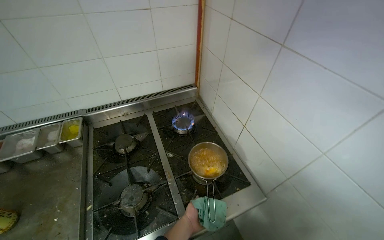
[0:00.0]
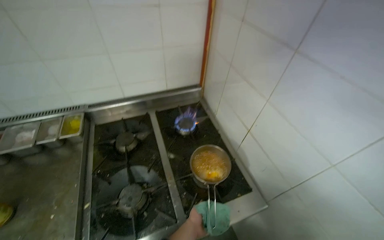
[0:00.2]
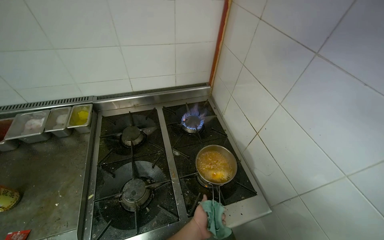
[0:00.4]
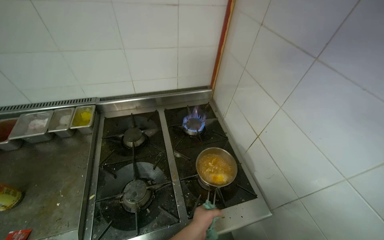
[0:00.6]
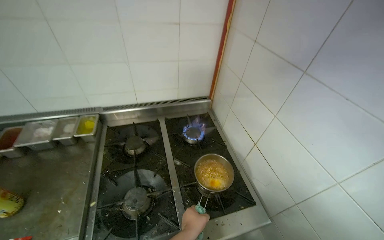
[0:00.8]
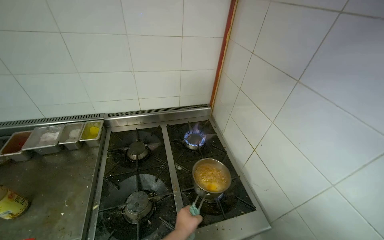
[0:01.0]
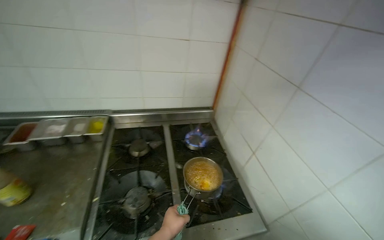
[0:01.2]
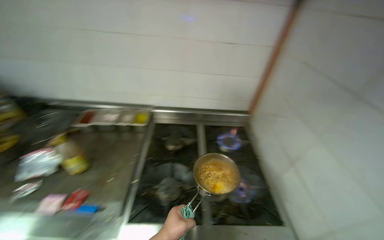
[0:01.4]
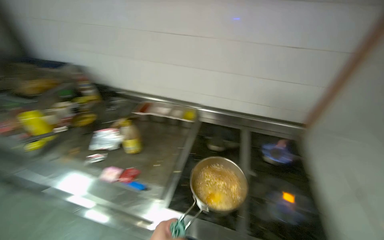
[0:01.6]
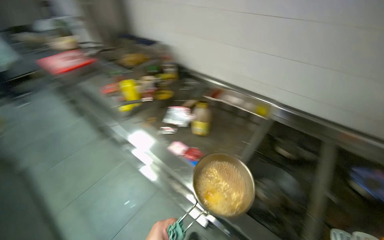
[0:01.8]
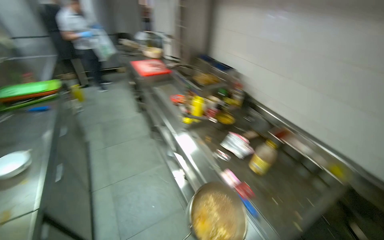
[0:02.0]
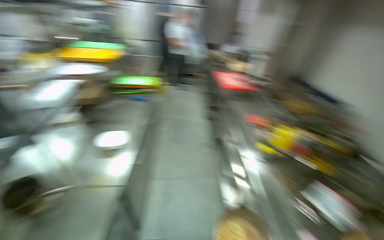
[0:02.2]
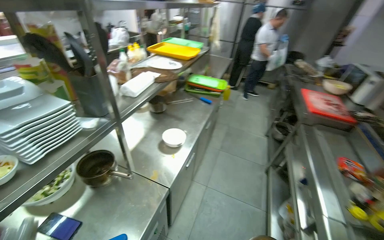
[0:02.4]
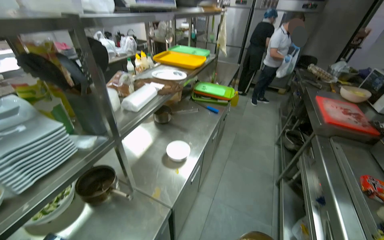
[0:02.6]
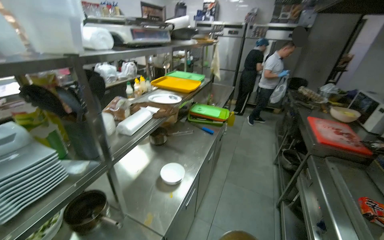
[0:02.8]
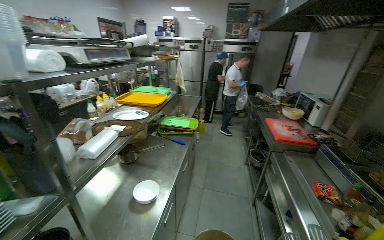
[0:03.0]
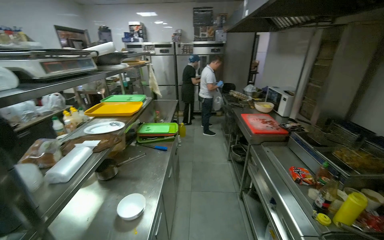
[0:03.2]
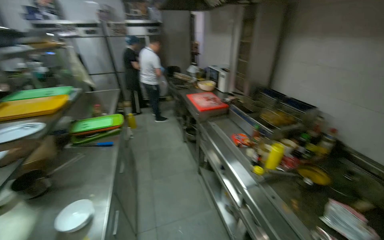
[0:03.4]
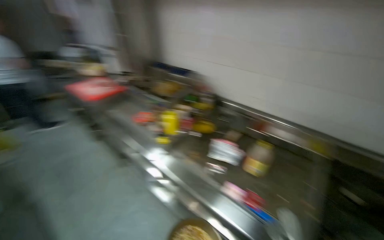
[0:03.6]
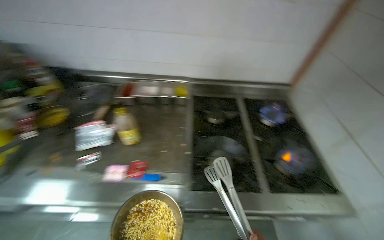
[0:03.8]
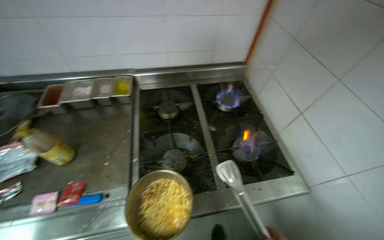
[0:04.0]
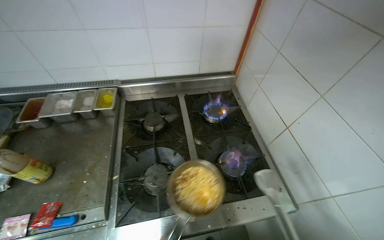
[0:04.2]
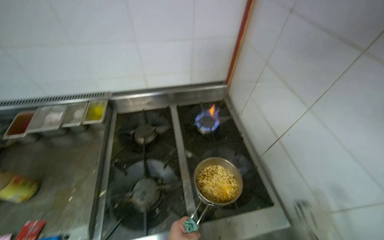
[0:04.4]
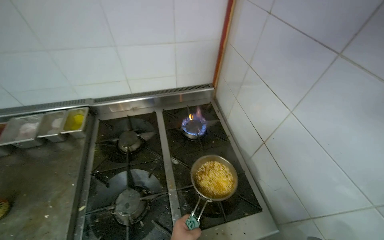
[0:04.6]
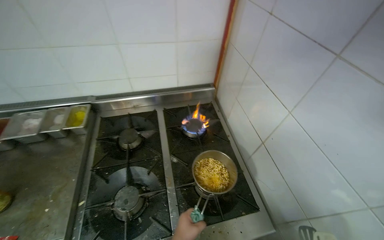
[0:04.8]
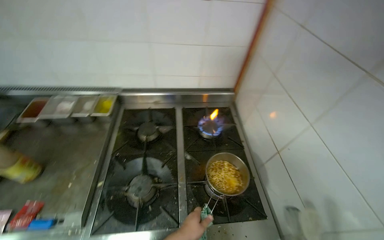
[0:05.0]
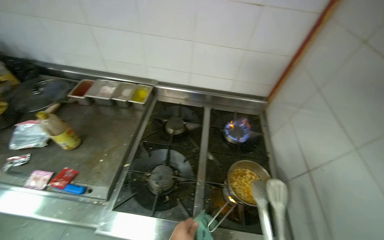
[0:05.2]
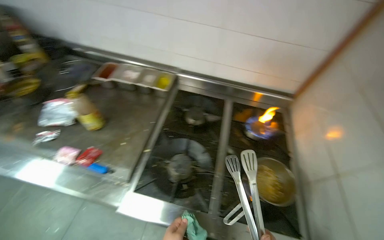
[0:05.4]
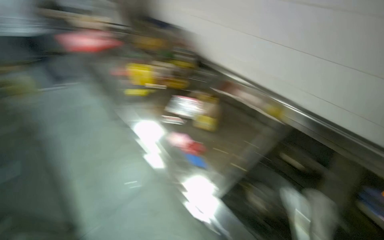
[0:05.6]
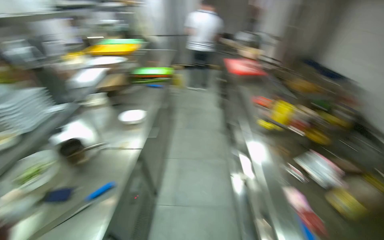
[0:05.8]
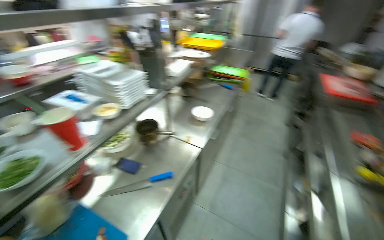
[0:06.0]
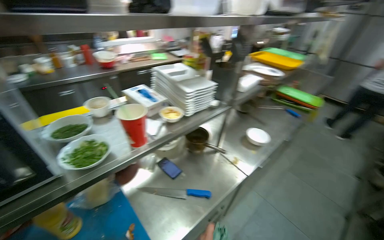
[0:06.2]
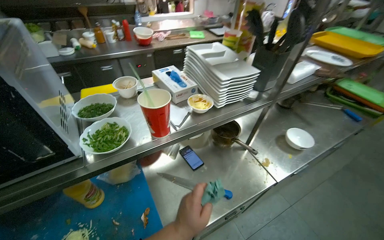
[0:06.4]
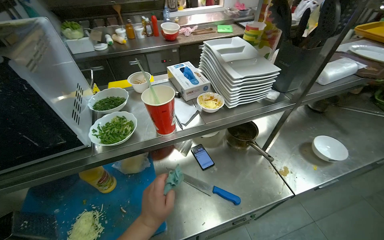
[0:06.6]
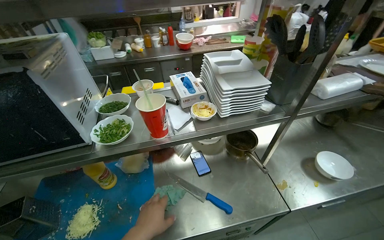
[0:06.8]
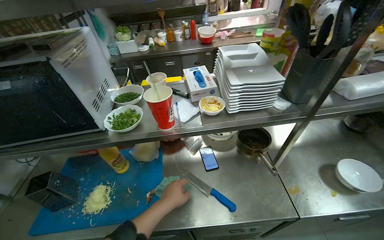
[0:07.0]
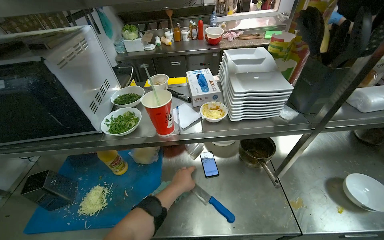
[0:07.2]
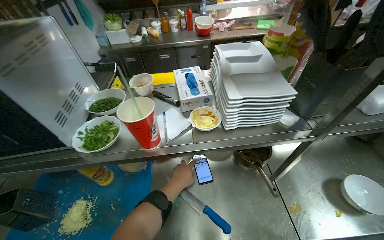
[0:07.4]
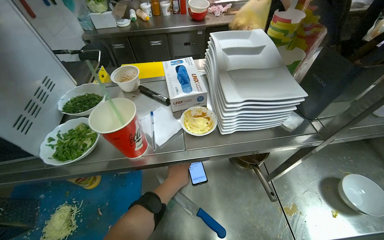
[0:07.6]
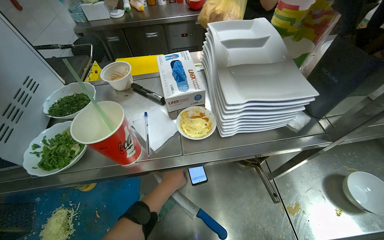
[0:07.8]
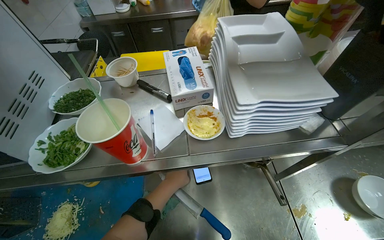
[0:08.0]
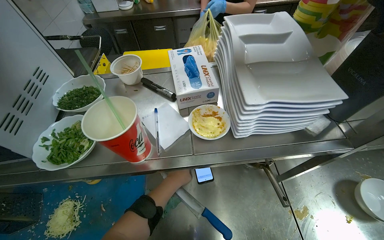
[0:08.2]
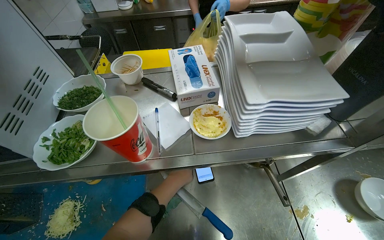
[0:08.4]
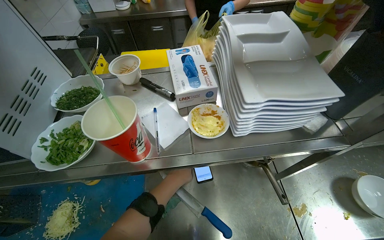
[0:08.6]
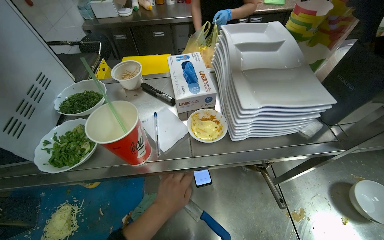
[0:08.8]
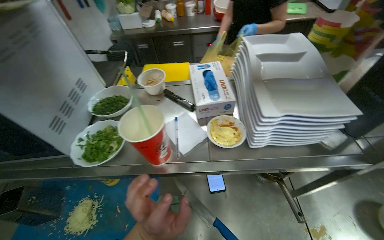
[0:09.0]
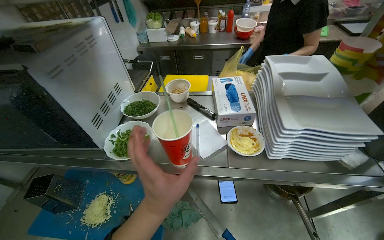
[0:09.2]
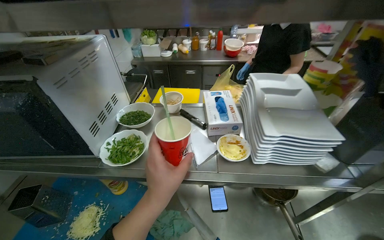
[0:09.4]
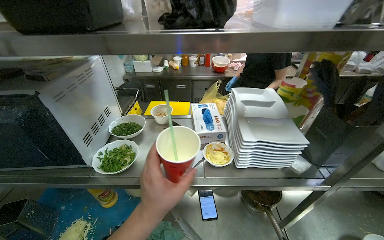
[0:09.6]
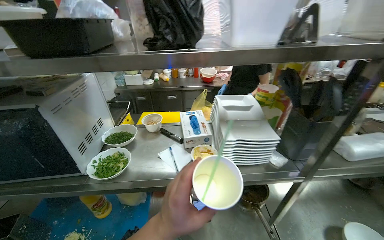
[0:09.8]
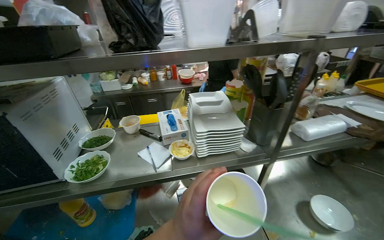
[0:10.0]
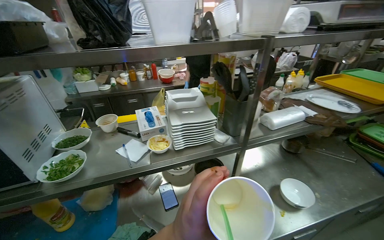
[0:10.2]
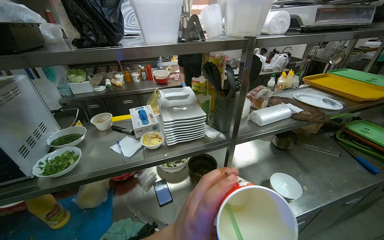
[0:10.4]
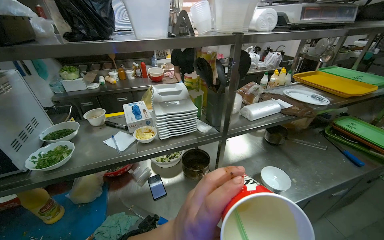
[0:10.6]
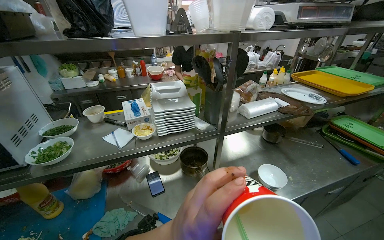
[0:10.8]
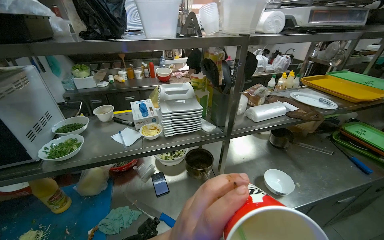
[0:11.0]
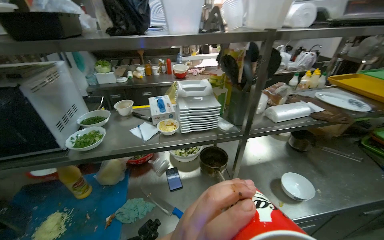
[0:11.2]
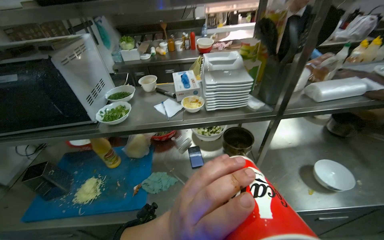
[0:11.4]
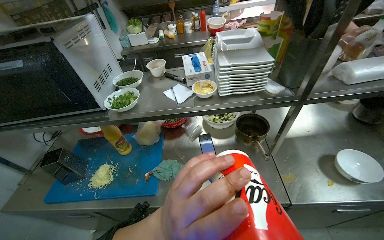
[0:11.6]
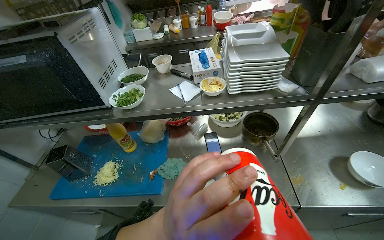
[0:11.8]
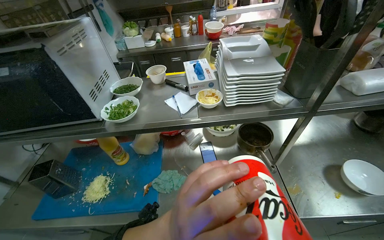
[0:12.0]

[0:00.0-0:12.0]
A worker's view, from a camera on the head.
Job: cooking food.
The whole recording: Cooking ingredients in pot. The worker stirs and adds ingredients to a pot on the stove.
0.0 to 1.6 s: The wearer looks some 35 degrees further to the left.
1.6 to 3.0 s: The camera travels roughly 70 cm. The wearer looks roughly 80 degrees further to the left. The camera pitches upward, by some 30 degrees.
3.0 to 4.4 s: The head travels roughly 70 cm. The wearer's head swings some 80 degrees to the right. The wearer looks about 15 degrees further downward.
4.4 to 6.0 s: The camera is carried about 70 cm. The wearer looks roughly 125 degrees further to the left. The view tips upward by approximately 10 degrees.
6.0 to 7.6 s: The wearer moves approximately 40 cm. The wearer looks about 55 degrees further to the left. The camera pitches downward, by some 10 degrees.
7.6 to 9.0 s: The left hand moves nearer to the camera, some 10 cm.
9.0 to 10.4 s: The view swings about 15 degrees to the right. The view tips upward by roughly 20 degrees.
10.4 to 12.0 s: The view swings approximately 15 degrees to the left. The camera pitches downward, by about 15 degrees.

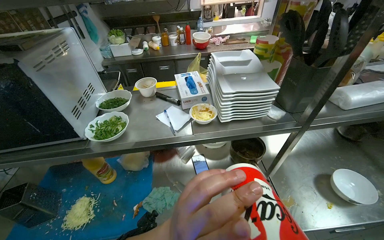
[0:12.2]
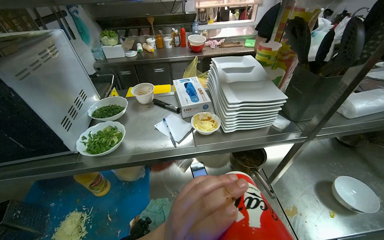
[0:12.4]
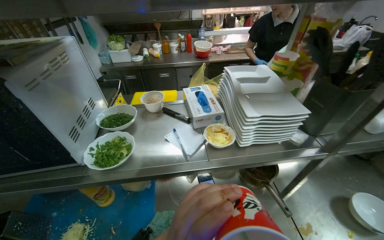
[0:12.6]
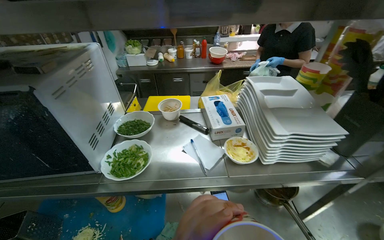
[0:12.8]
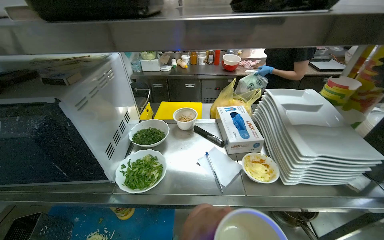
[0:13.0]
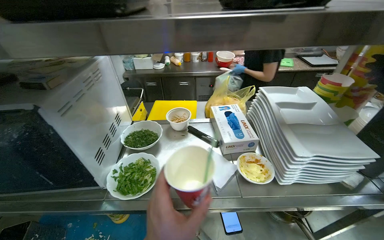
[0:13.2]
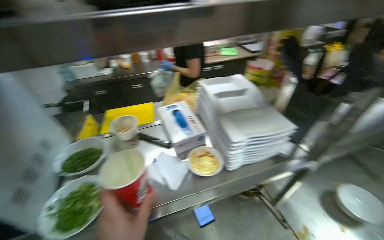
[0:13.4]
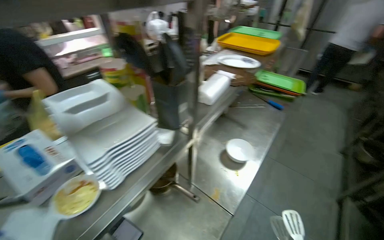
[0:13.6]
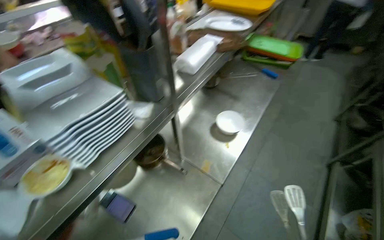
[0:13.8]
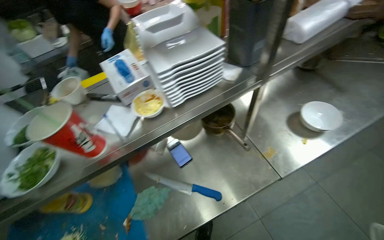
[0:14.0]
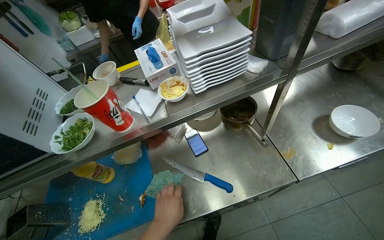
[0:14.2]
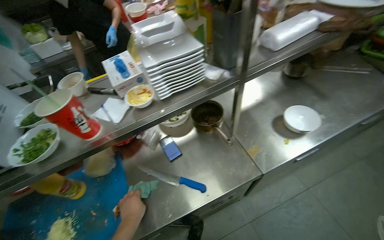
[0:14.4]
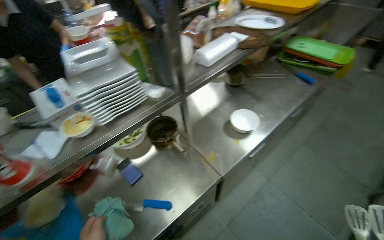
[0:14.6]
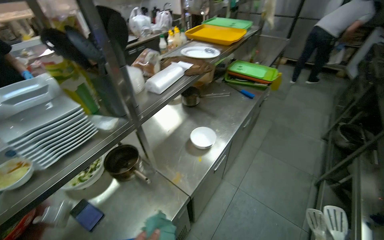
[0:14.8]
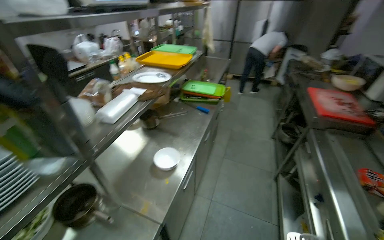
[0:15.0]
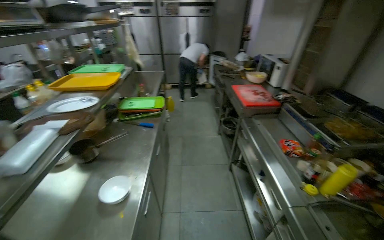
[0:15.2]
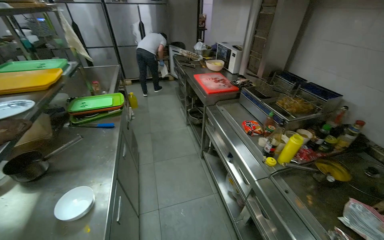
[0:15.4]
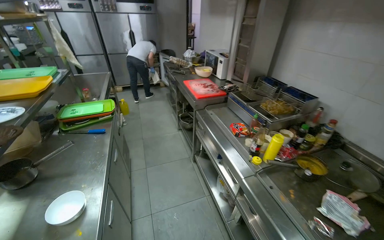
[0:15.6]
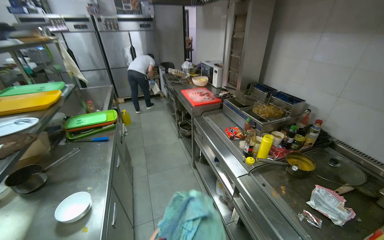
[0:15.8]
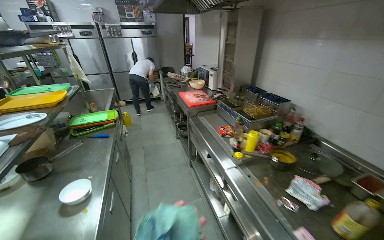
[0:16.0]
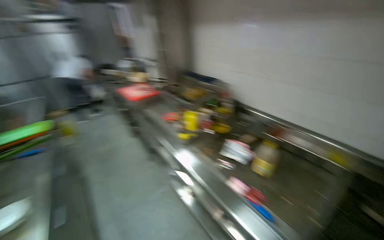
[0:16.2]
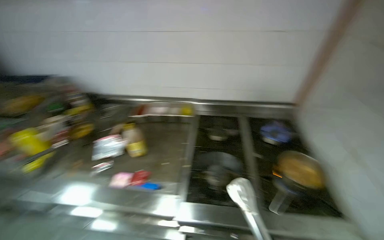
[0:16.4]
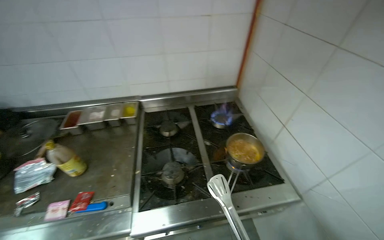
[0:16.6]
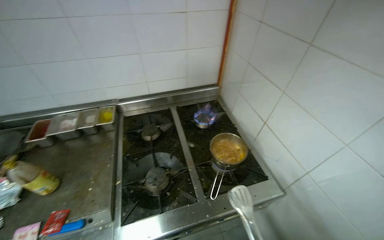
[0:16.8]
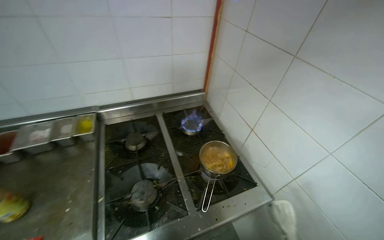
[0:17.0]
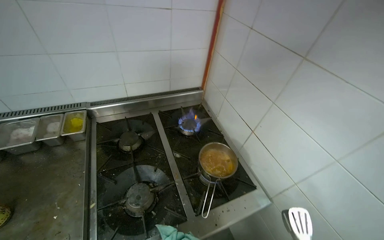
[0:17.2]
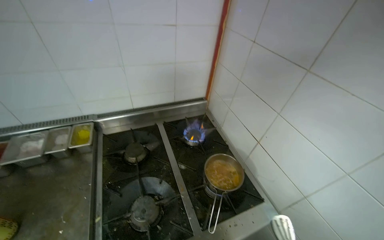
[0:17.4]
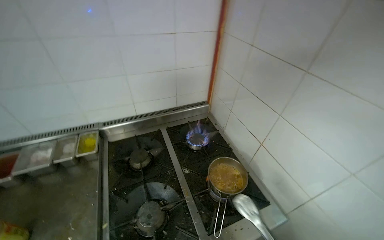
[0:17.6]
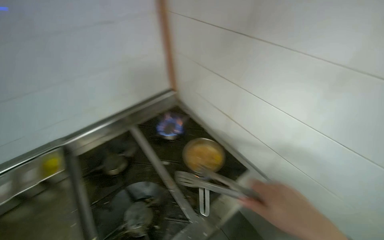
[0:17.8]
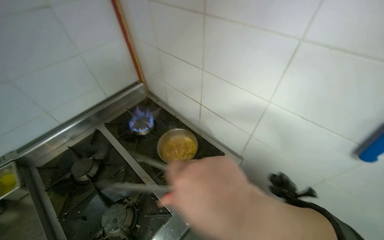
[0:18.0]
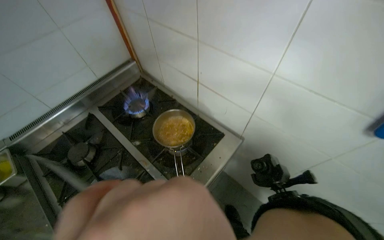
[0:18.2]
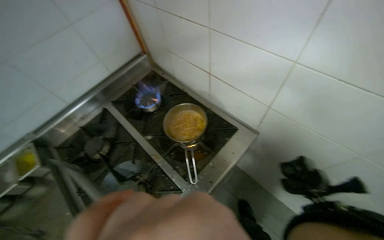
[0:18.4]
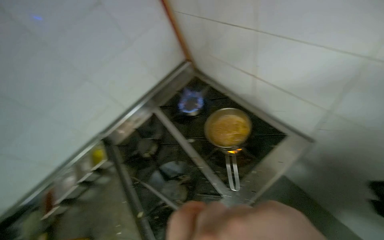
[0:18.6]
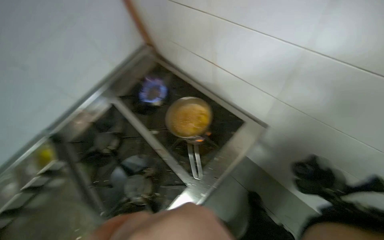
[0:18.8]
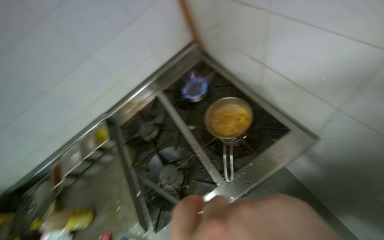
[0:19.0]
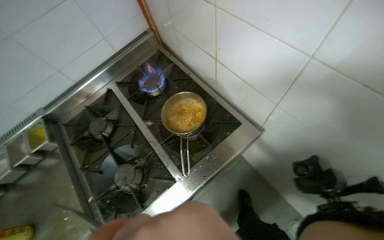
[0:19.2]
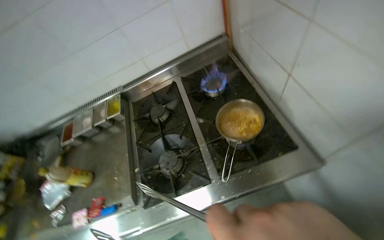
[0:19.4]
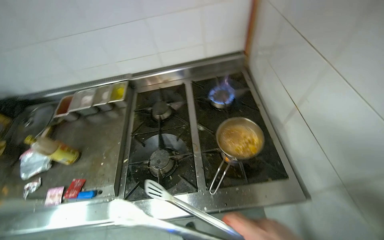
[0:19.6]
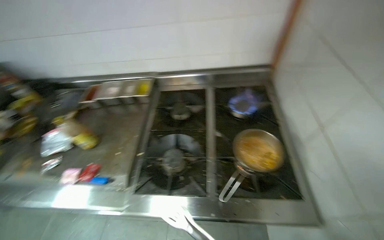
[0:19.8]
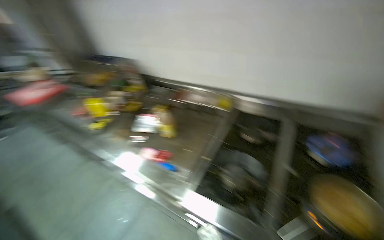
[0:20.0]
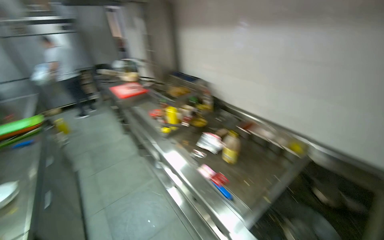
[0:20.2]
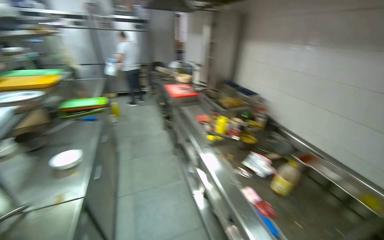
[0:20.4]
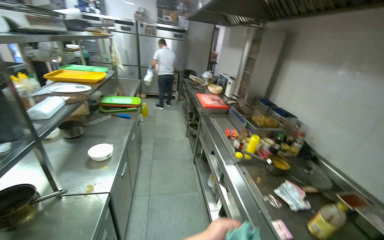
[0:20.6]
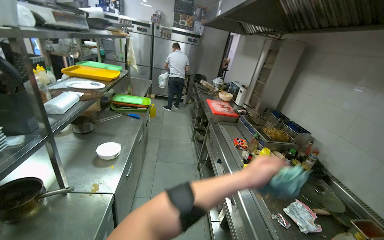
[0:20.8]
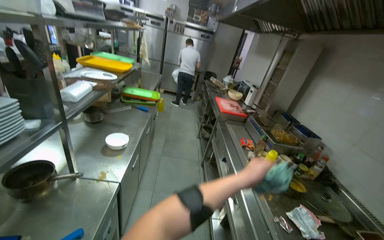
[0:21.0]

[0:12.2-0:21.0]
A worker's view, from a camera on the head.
Job: cooking food.
The whole recording: Cooking ingredients in pot. The worker stirs and adds ingredients to a pot on the stove.
12.2 to 13.6 s: The head rotates some 50 degrees to the right.
13.6 to 15.2 s: The wearer looks approximately 40 degrees further to the right.
15.2 to 16.6 s: The head travels about 80 cm. The head rotates approximately 100 degrees to the right.
16.6 to 18.0 s: The head rotates approximately 35 degrees to the right.
18.0 to 19.6 s: The head rotates roughly 40 degrees to the left. The view tilts about 15 degrees downward.
19.6 to 21.0 s: The camera travels some 70 cm. The wearer looks some 95 degrees further to the left. The view tips upward by roughly 20 degrees.
